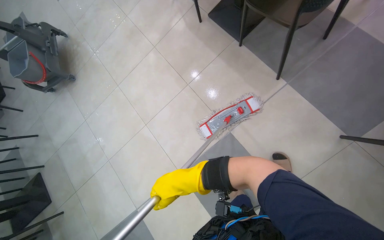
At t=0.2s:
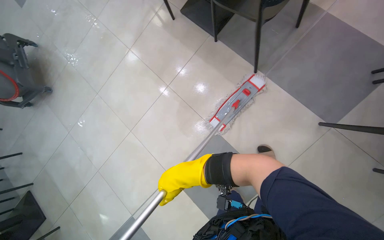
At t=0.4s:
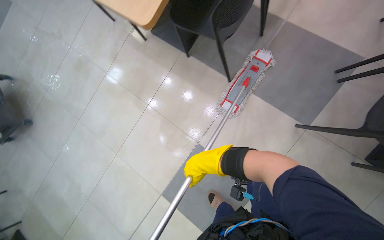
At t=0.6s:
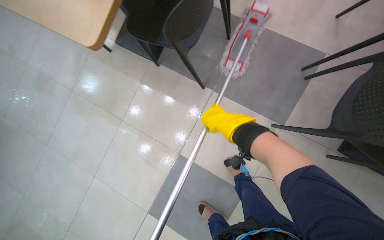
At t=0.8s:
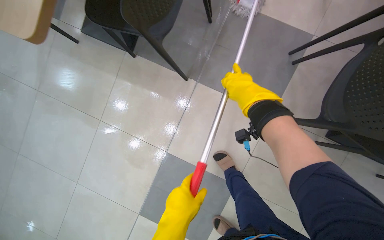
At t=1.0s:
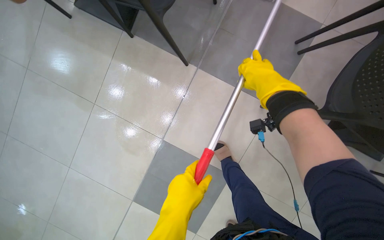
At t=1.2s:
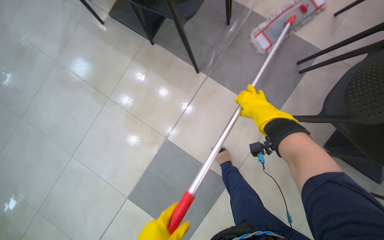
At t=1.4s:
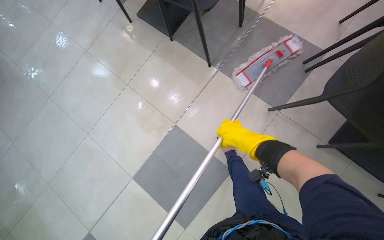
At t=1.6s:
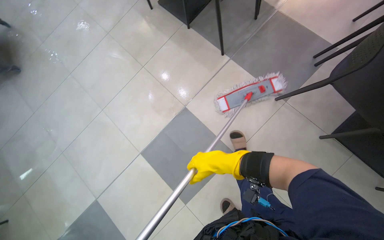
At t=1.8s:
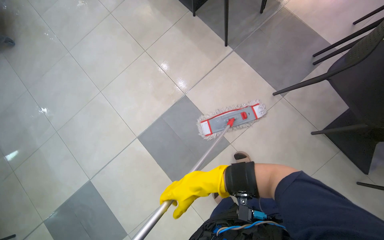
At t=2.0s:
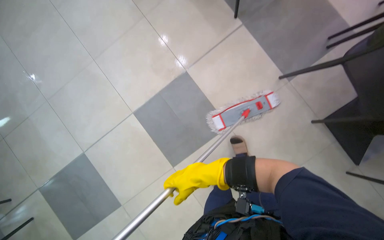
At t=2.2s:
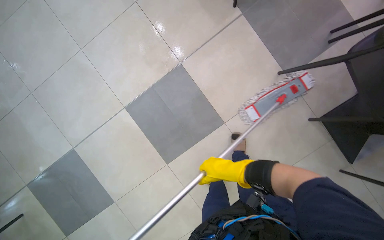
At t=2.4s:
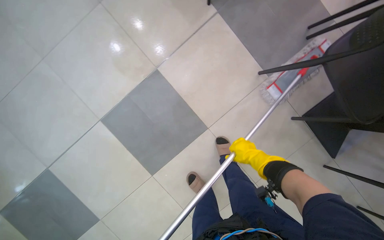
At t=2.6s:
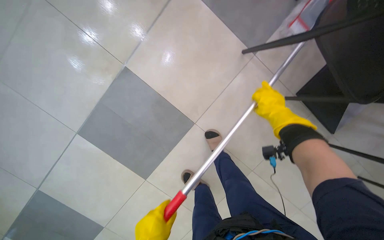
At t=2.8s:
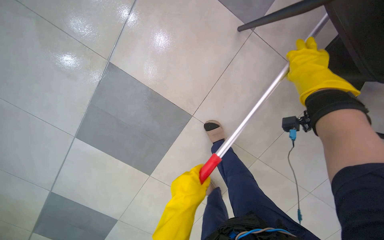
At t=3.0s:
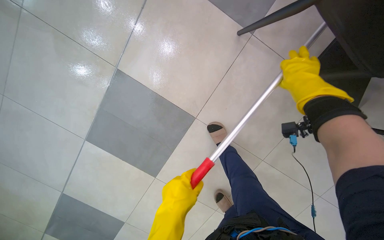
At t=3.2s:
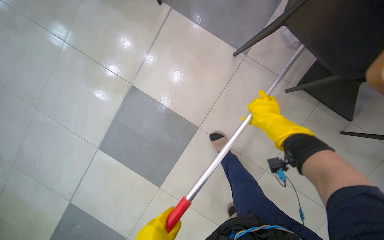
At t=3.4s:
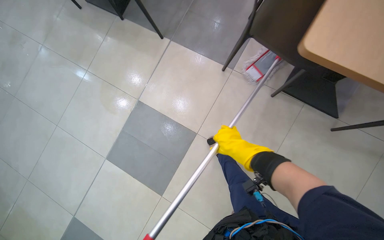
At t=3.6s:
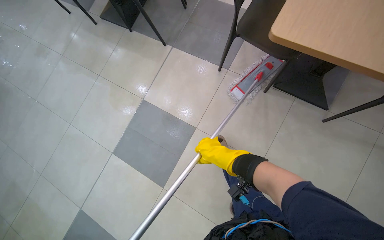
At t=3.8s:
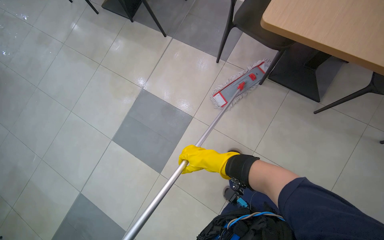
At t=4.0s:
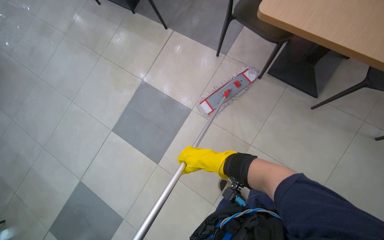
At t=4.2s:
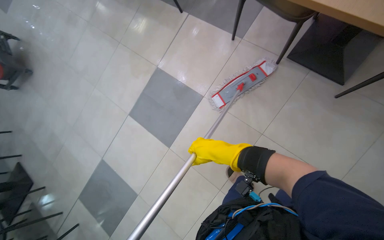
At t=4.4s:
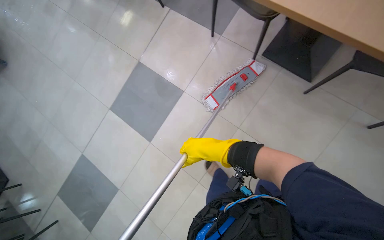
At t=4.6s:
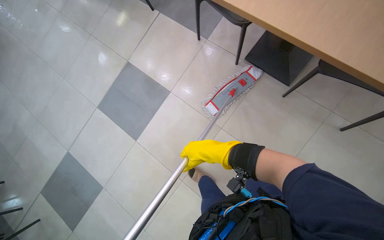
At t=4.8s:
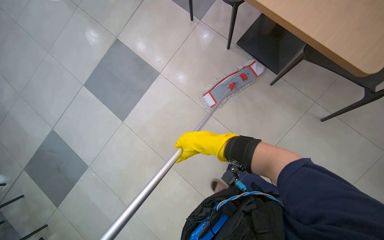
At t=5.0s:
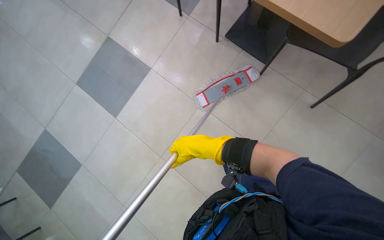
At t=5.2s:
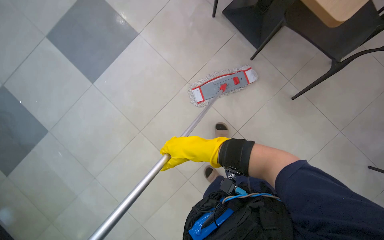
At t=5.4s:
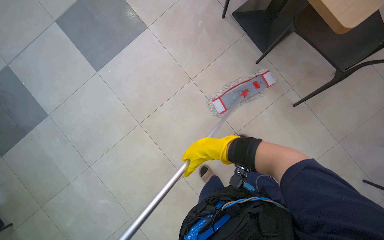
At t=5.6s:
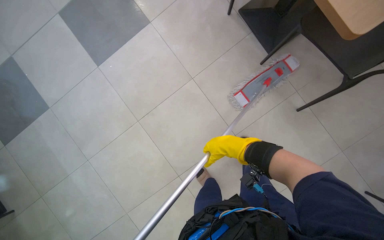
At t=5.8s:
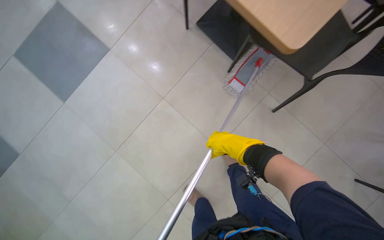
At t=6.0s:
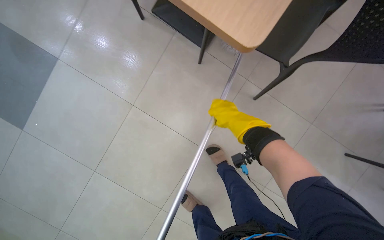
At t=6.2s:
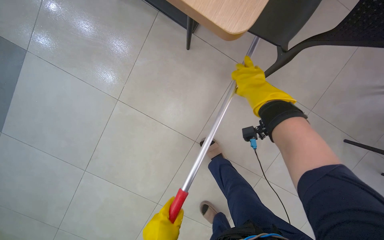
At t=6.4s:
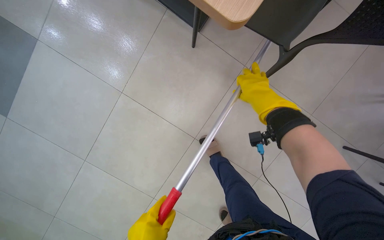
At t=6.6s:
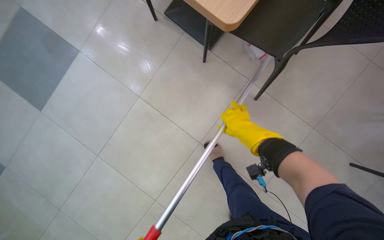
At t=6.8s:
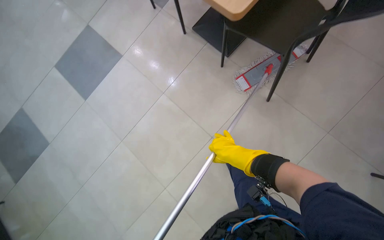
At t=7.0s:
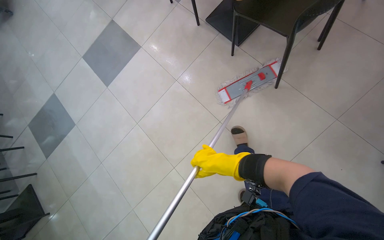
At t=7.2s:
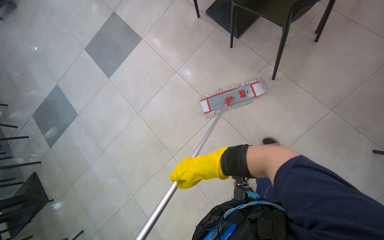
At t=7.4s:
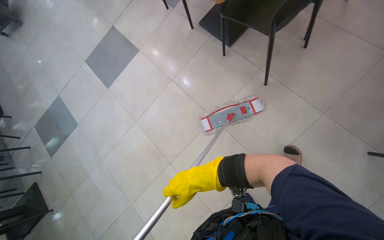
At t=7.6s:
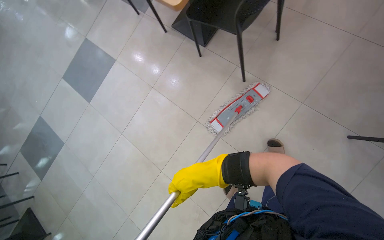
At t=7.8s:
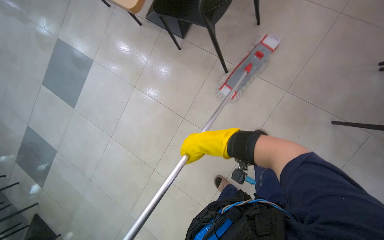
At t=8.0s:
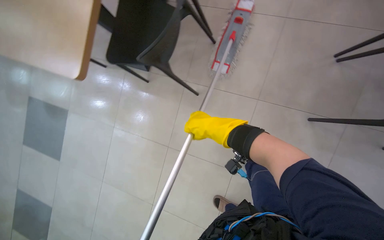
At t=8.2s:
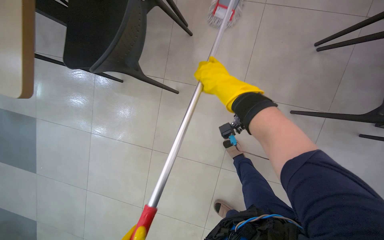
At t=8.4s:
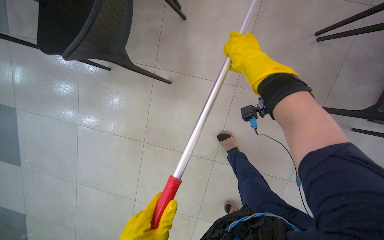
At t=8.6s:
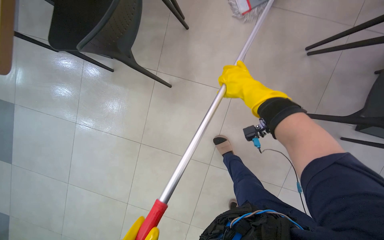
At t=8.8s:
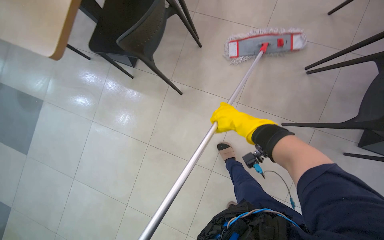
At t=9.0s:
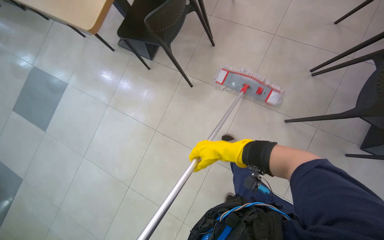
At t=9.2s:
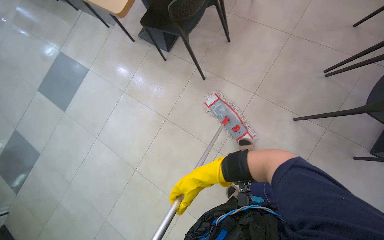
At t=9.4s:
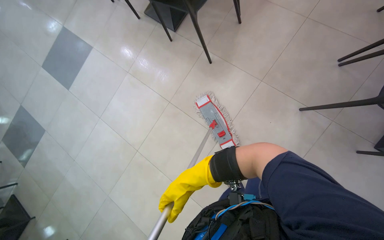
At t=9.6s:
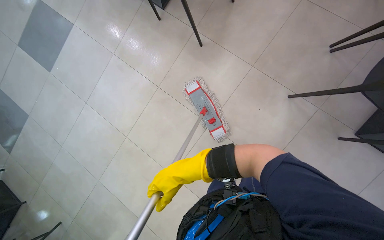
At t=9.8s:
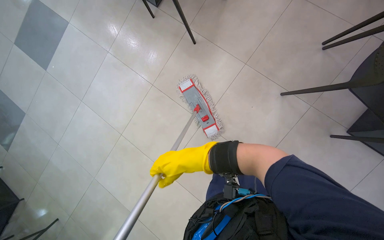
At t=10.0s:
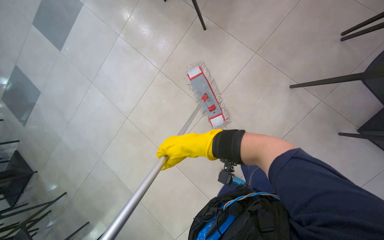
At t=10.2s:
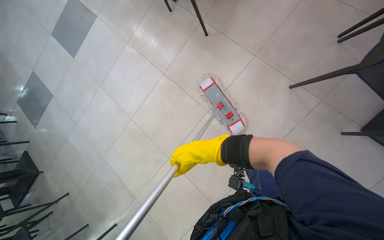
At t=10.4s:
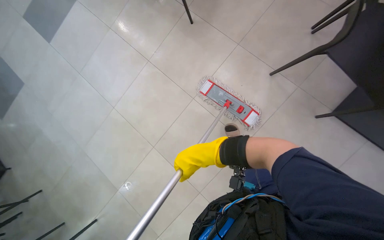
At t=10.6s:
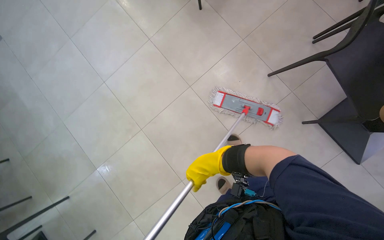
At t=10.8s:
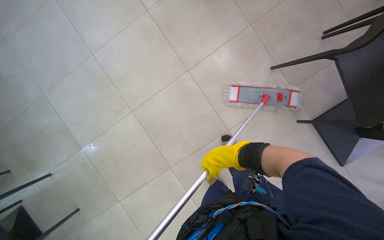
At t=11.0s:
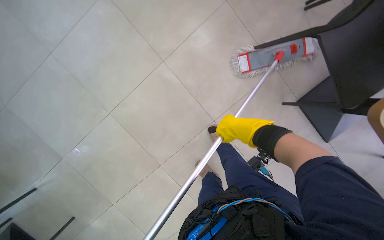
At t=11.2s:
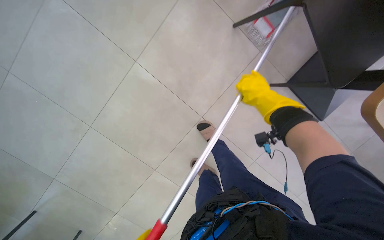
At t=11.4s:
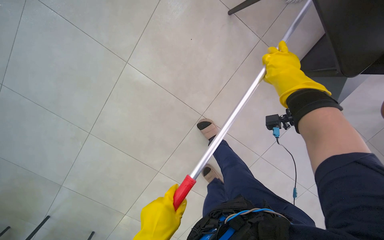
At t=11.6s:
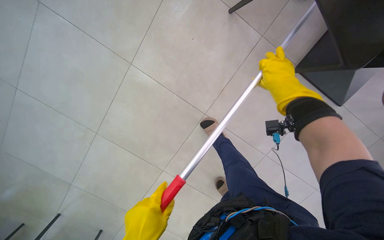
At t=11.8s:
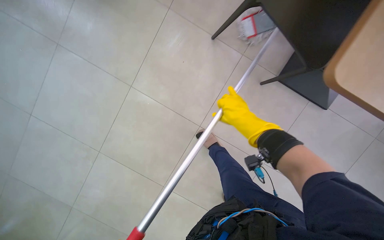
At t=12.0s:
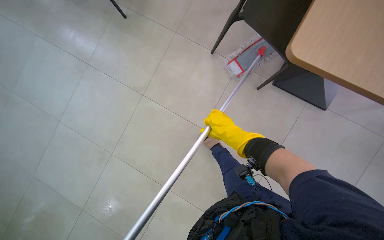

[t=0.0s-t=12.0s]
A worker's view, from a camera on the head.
Job: mopping floor.
The whole recording: Mopping cafeteria floor. The worker mops the cafeteria floor, periodically rinsing and wringing the mop head.
t=1.6s to t=3.0s: The view tips downward by approximately 25 degrees.
t=3.0s to t=4.4s: The camera is carried roughly 80 cm. The wearer looks about 15 degrees further upward.
t=7.6s to t=9.0s: The camera is carried some 60 cm.
t=9.0s to t=10.4s: The camera pitches downward, by some 15 degrees. The right hand shifts roughly 15 cm nearer to the camera.
t=10.4s to t=12.0s: The right hand moves to the right, some 25 cm.

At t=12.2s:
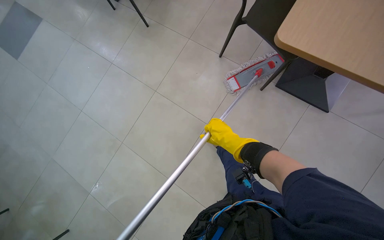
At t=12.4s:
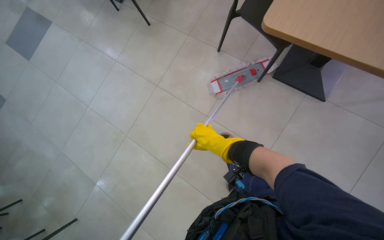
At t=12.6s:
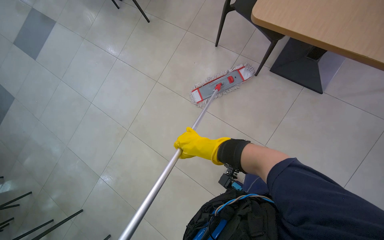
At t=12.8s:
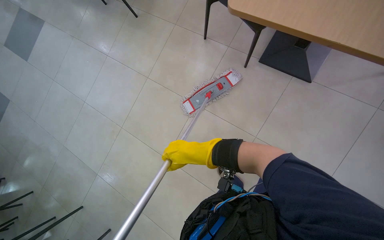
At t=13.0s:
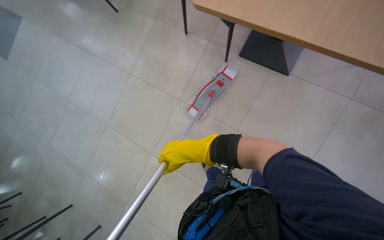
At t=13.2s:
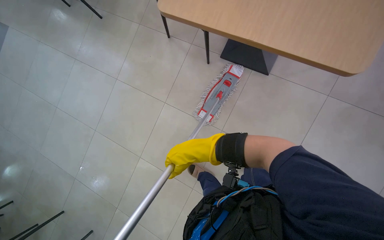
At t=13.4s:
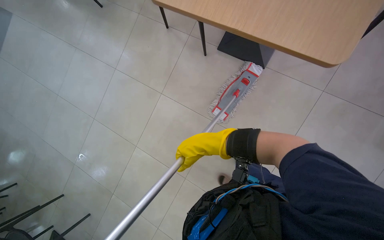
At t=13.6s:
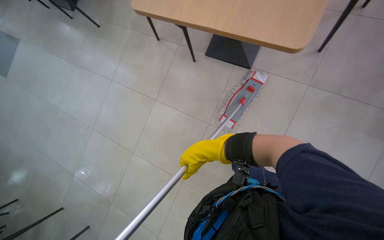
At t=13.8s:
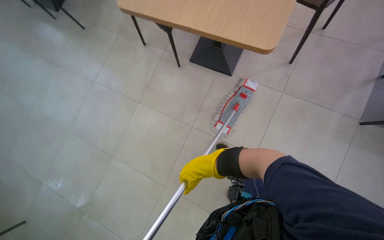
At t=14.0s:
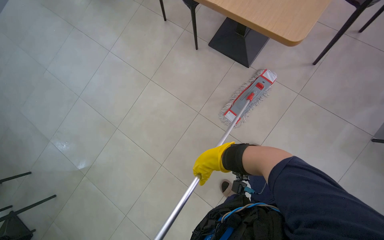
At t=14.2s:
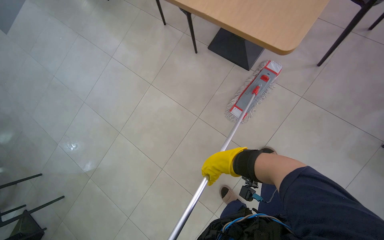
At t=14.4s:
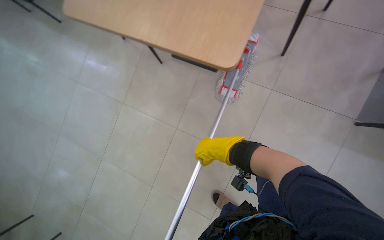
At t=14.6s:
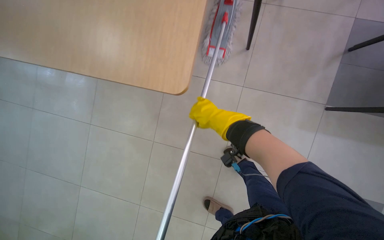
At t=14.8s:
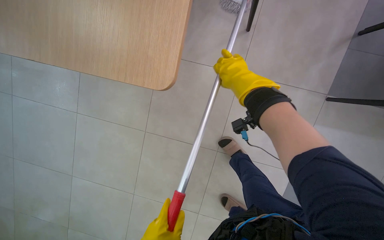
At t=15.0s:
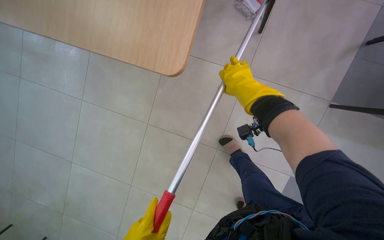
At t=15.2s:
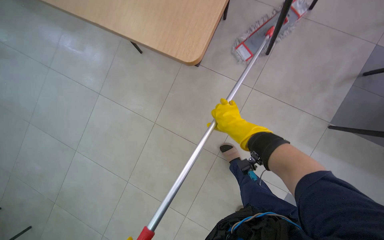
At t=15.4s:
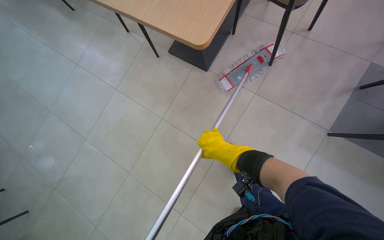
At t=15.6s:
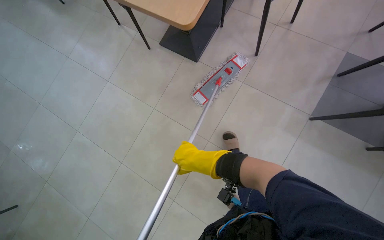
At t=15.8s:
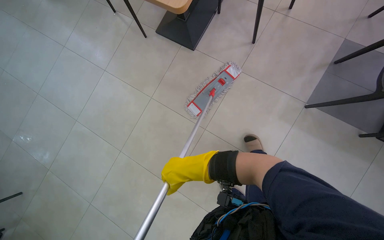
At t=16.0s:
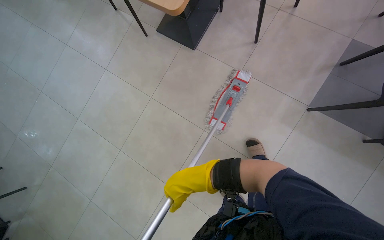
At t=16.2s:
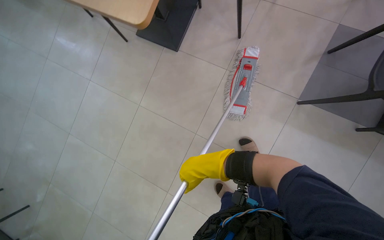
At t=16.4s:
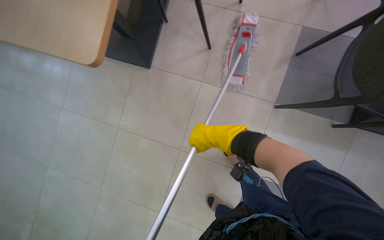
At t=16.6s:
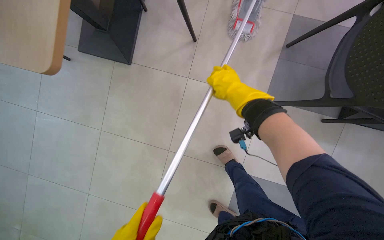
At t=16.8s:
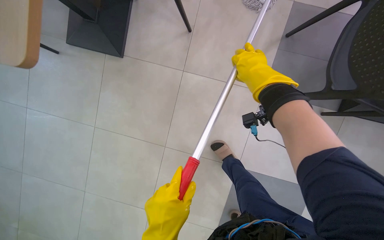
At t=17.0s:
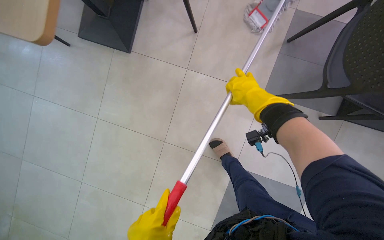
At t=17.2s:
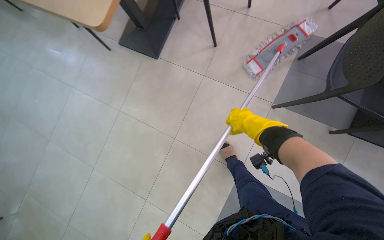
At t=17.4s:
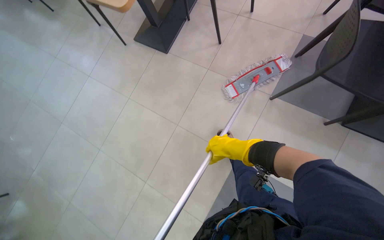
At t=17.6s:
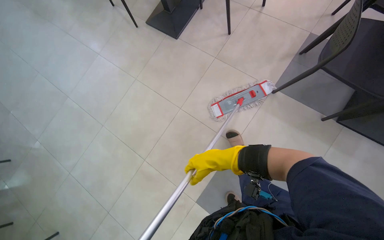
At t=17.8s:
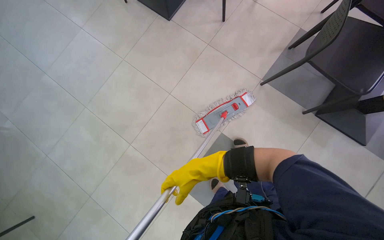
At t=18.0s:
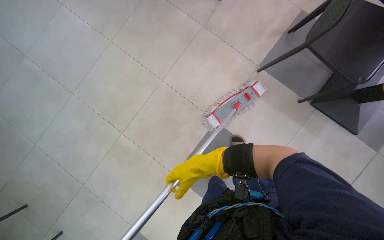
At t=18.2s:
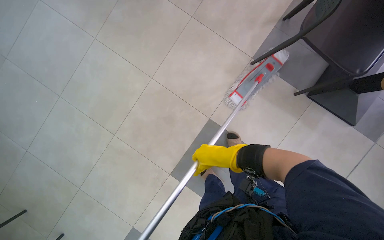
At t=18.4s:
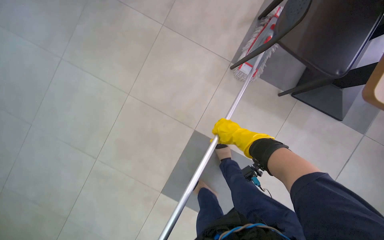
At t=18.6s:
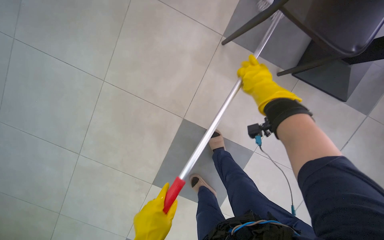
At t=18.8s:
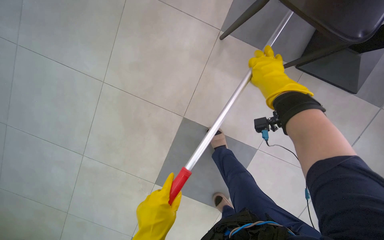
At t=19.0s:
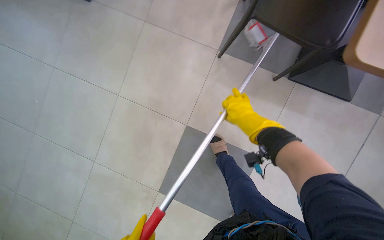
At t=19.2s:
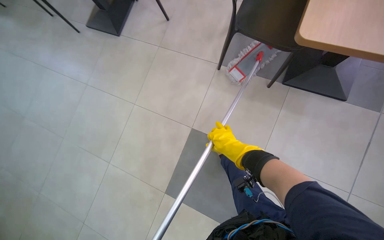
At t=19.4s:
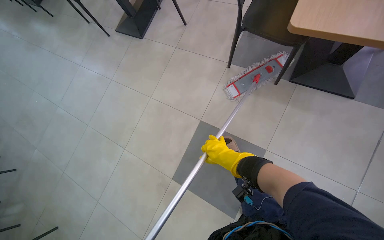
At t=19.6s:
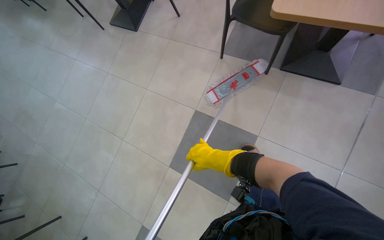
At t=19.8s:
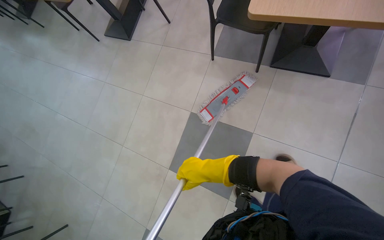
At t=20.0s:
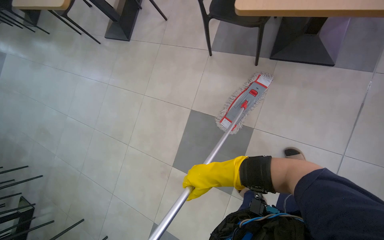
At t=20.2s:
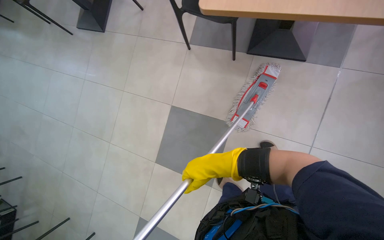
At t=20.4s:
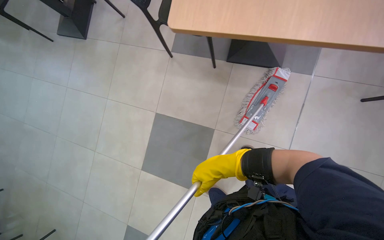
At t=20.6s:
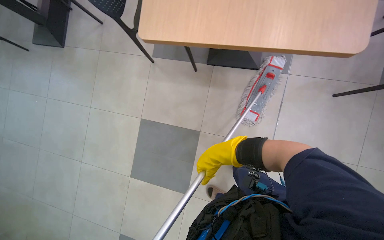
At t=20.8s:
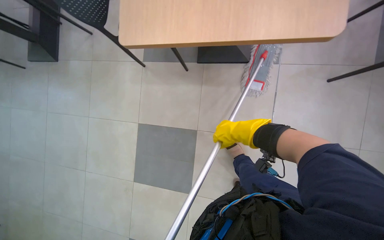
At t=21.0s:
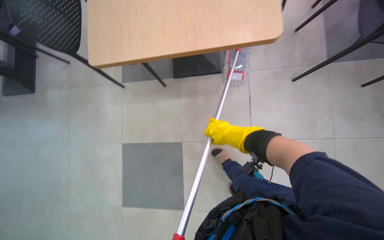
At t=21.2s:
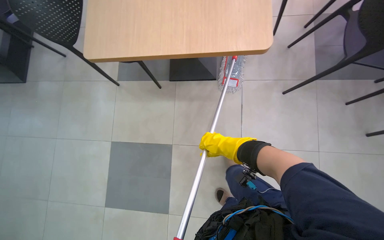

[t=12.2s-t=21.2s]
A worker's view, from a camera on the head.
Job: mopping floor.
The whole recording: Mopping cafeteria floor. The worker mops the cafeteria floor, periodically rinsing and wringing the mop head.
t=12.2s to t=13.8s: The right hand is displaced nearer to the camera by approximately 10 cm.
t=13.8s to t=15.2s: The camera pitches downward, by about 15 degrees. The right hand moves to the right and farther from the camera, about 35 cm.
t=16.6s to t=18.2s: The wearer moves approximately 60 cm.
t=18.2s to t=19.8s: The camera is carried roughly 60 cm.
t=19.8s to t=21.2s: The camera travels to the right, roughly 50 cm.
